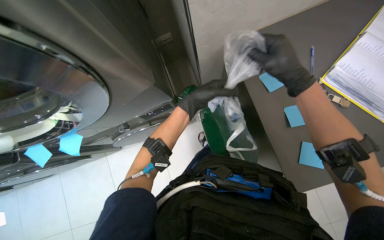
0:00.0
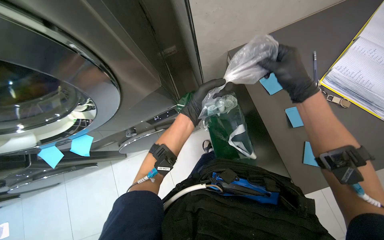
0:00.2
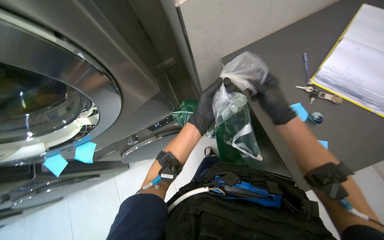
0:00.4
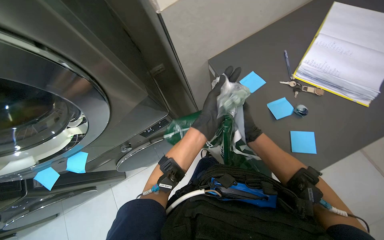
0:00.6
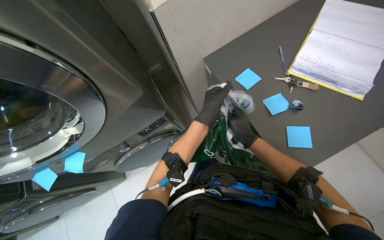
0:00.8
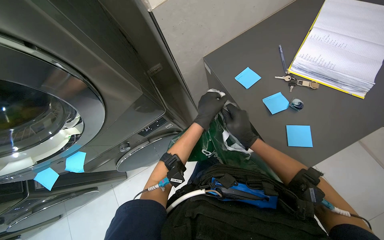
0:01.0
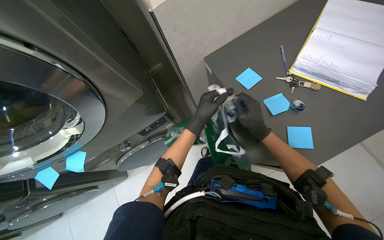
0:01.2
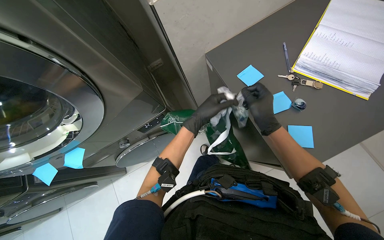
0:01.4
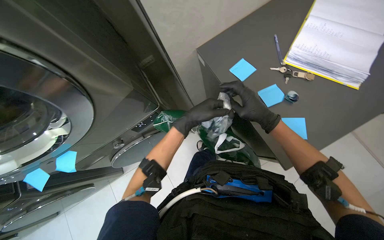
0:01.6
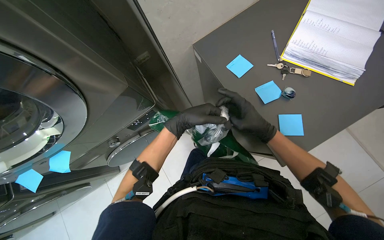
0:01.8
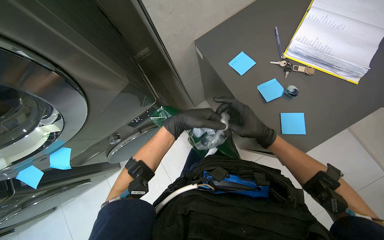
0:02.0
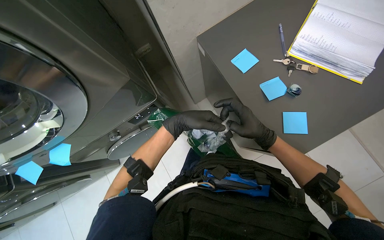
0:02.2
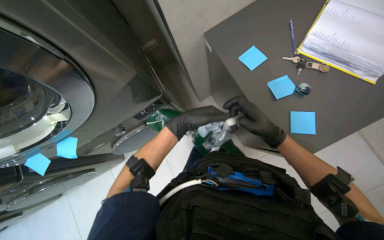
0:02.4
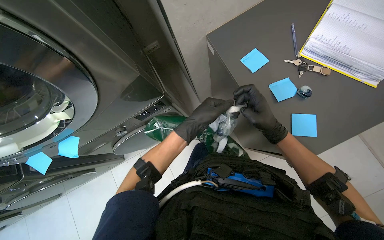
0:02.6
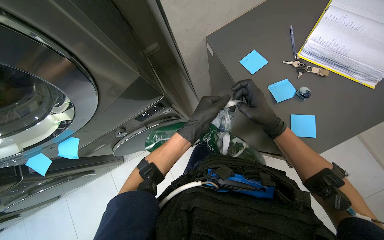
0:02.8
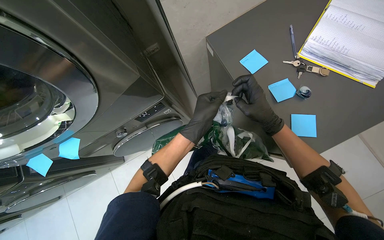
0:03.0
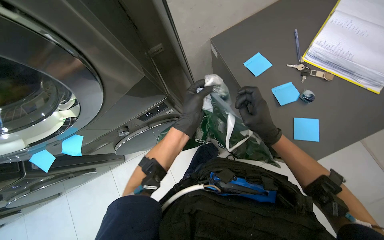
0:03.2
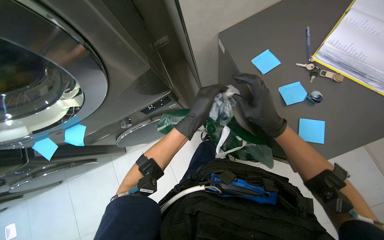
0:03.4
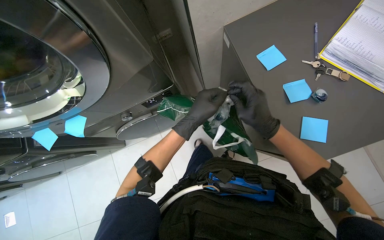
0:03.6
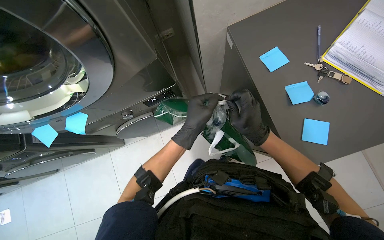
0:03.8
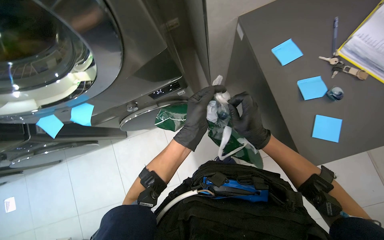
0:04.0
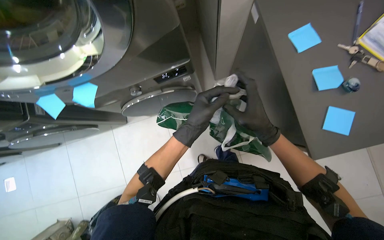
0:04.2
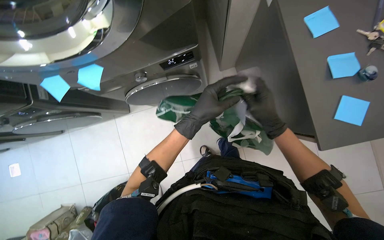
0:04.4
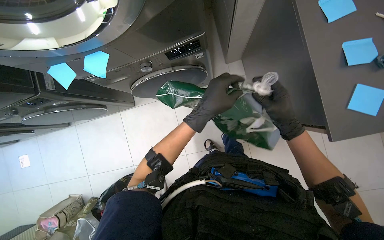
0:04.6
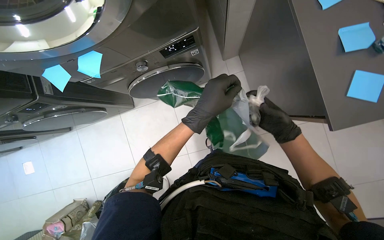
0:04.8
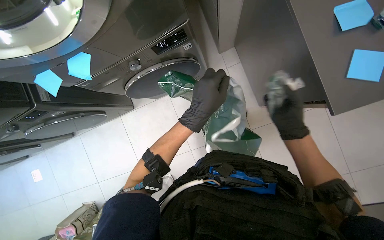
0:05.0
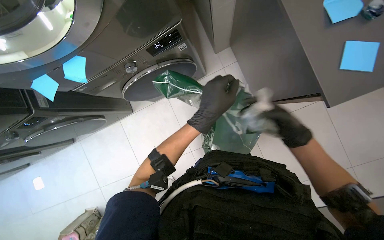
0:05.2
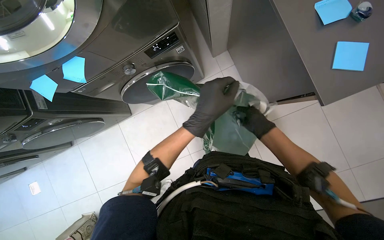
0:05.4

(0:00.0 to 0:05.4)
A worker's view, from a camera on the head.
Job: managing laundry.
The whole recording: Processing and labeling items from bag. The worker processes items from a bag and writes on sticky notes to label them.
0:00.0 - 0:01.4: The right hand is displaced down the picture by about 15 cm.
0:01.4 - 0:02.8: The hands are busy where they are.
0:04.0 - 0:05.4: The right hand heads farther from the camera, covering some 15 cm.

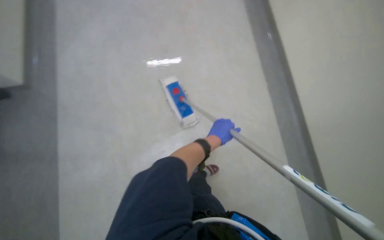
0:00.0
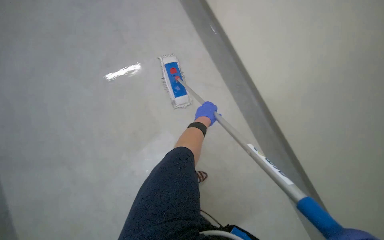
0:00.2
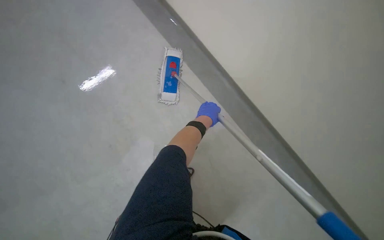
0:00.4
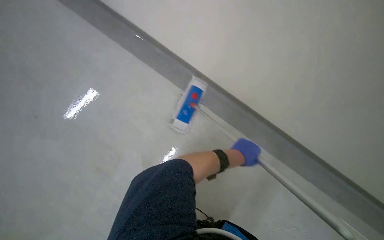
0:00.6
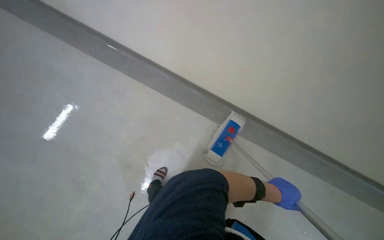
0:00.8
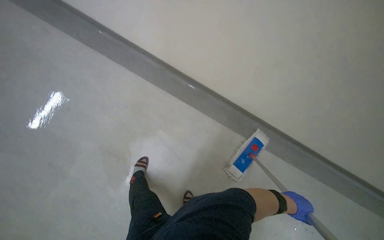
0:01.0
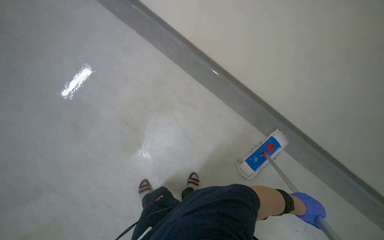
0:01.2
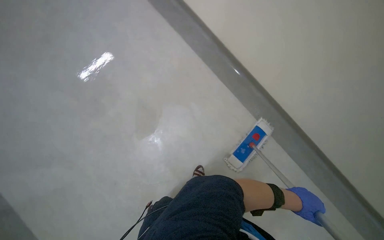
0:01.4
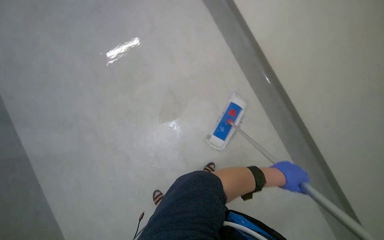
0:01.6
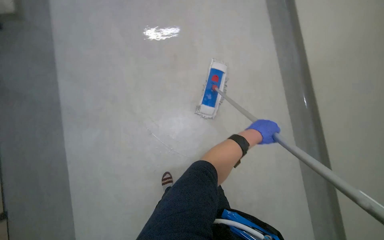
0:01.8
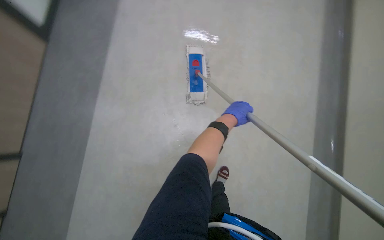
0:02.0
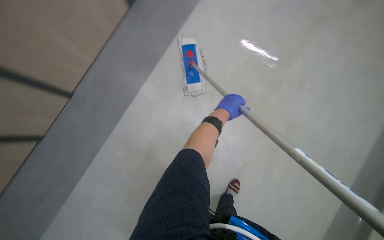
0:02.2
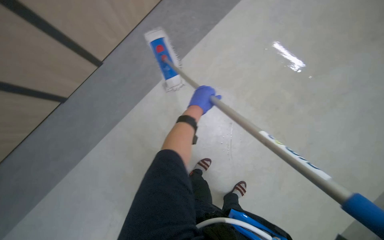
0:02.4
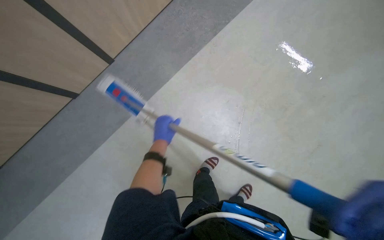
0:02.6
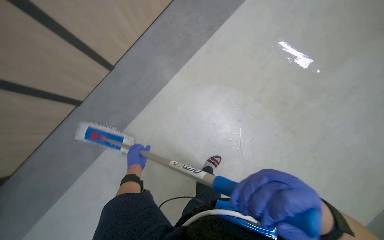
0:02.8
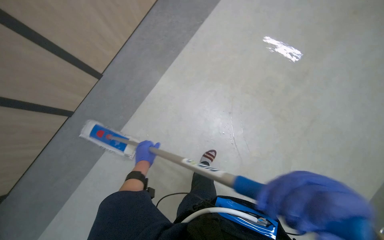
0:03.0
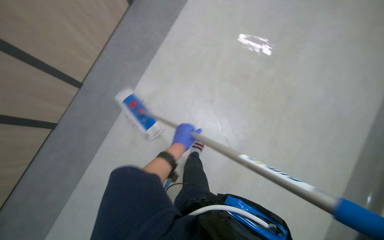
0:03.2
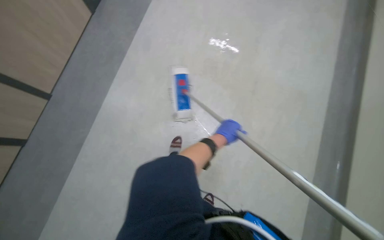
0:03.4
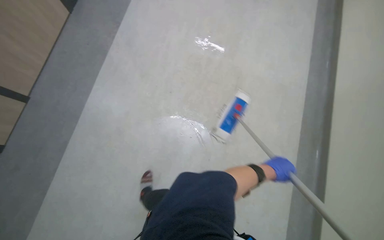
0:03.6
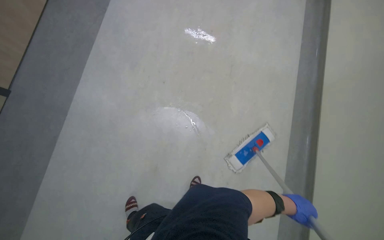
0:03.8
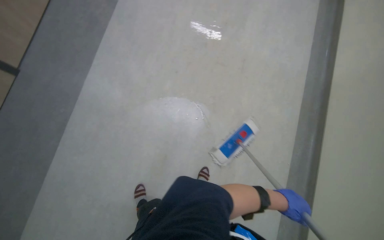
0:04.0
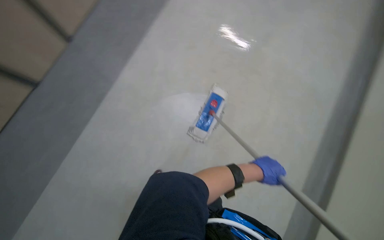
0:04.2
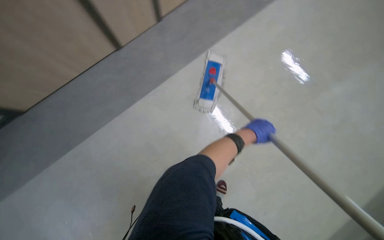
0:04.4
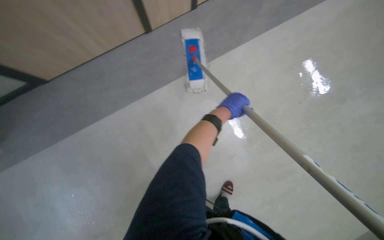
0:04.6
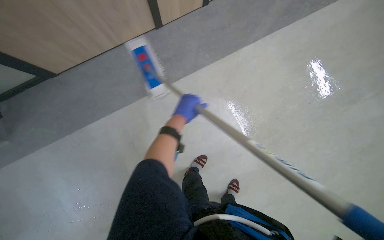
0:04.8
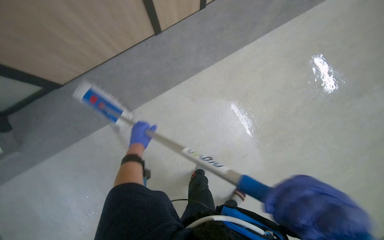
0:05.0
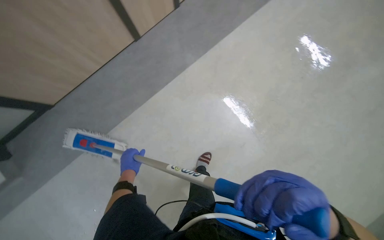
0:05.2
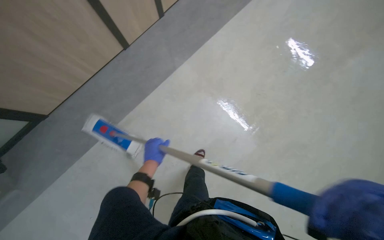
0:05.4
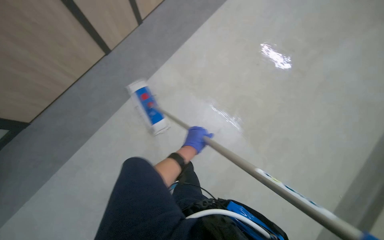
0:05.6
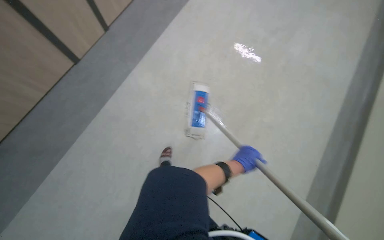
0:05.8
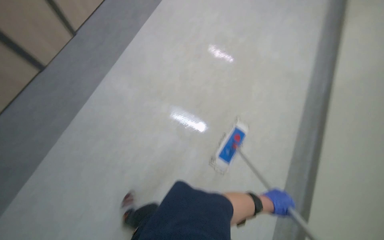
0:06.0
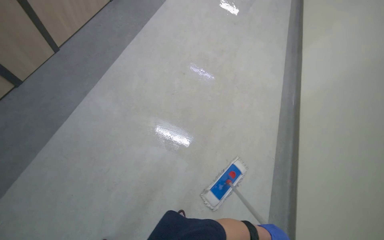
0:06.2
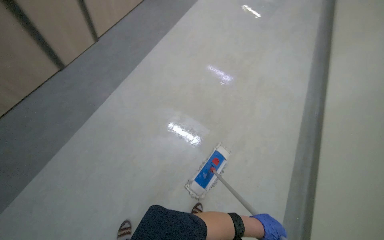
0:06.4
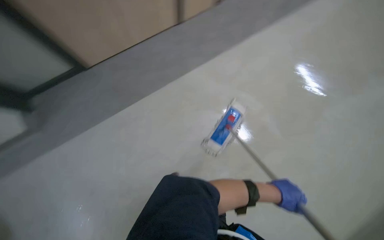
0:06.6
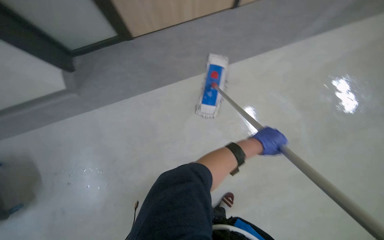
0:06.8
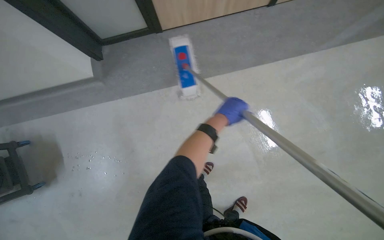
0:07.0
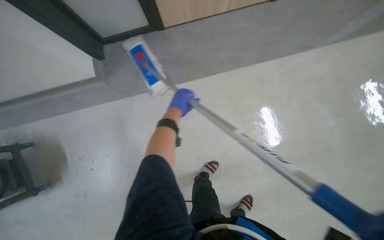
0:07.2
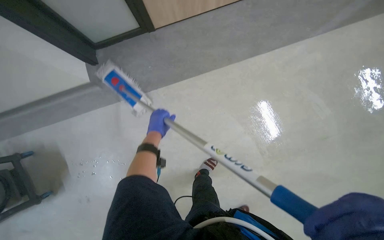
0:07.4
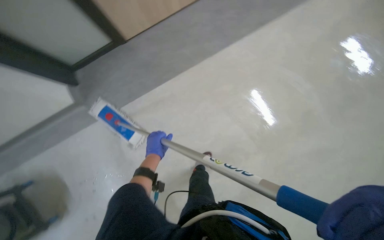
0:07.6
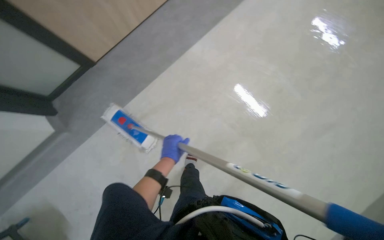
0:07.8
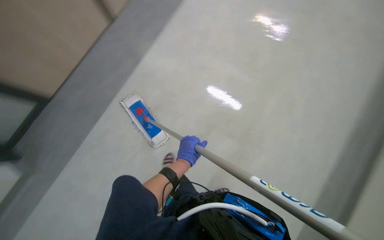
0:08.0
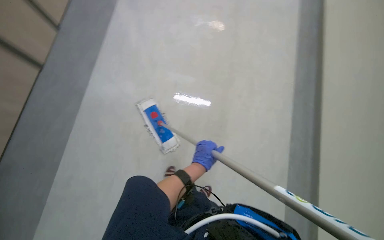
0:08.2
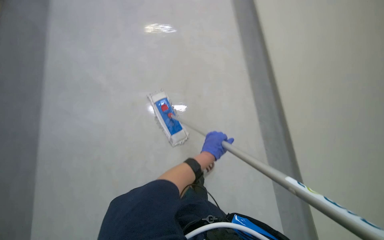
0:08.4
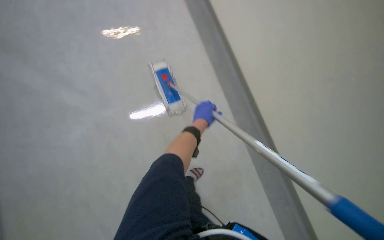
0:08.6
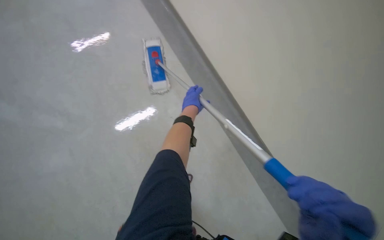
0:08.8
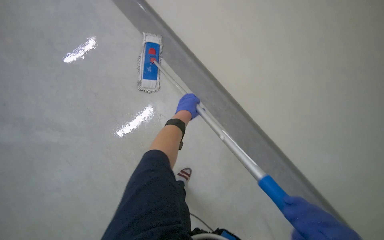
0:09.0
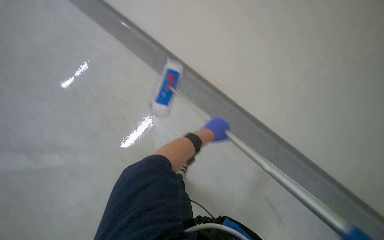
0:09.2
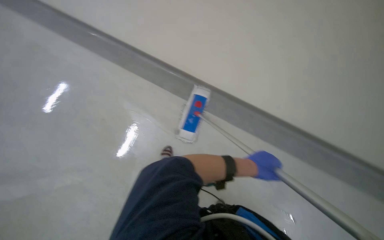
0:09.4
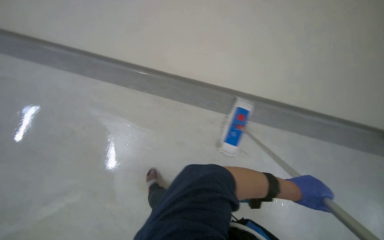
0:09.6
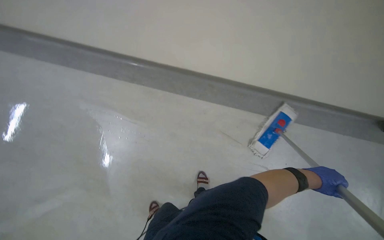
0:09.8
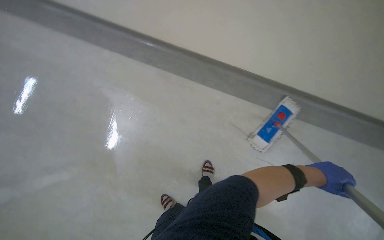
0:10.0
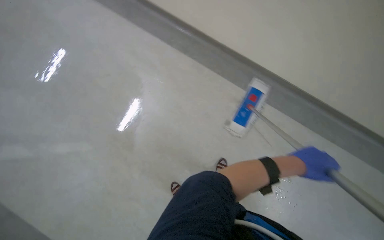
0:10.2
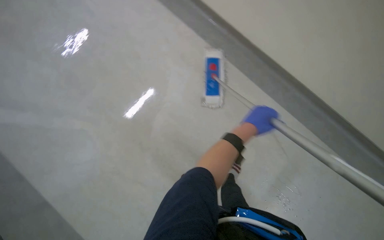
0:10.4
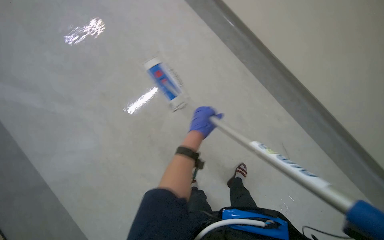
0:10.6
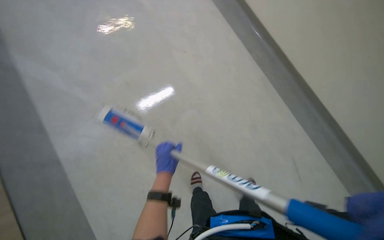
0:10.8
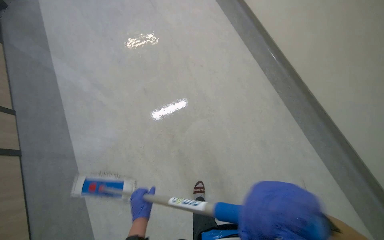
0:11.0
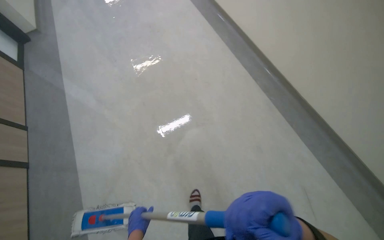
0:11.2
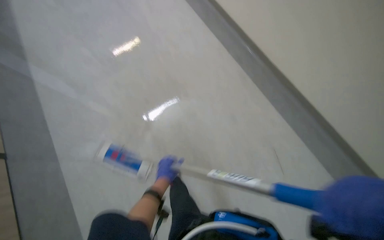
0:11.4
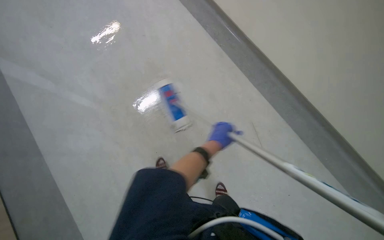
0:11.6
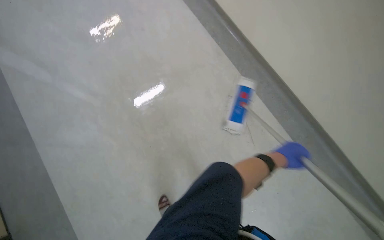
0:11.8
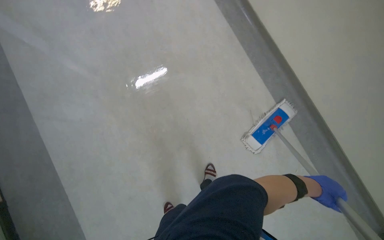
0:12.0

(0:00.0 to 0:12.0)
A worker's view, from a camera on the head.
Job: mopping floor.
The whole recording: Mopping the floor. The worker mops the floor using a flat mop and bucket.
0:00.0 - 0:01.6: The scene turns about 35 degrees clockwise in the picture.
0:01.6 - 0:03.0: The wearer looks approximately 25 degrees further downward. The scene rotates counterclockwise by roughly 50 degrees.
0:03.0 - 0:04.4: The camera is carried roughly 40 cm. The head turns to the right by some 30 degrees.
0:04.4 - 0:06.0: The wearer looks roughly 50 degrees further to the right.
0:09.0 - 0:10.4: The wearer's head swings about 45 degrees to the left. The view tilts roughly 25 degrees upward.
0:10.4 - 0:12.0: The wearer looks approximately 10 degrees further upward.

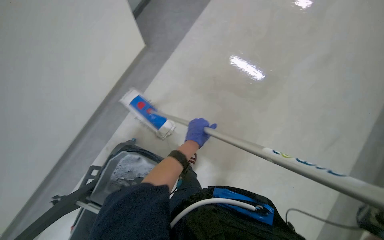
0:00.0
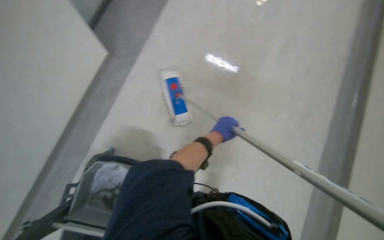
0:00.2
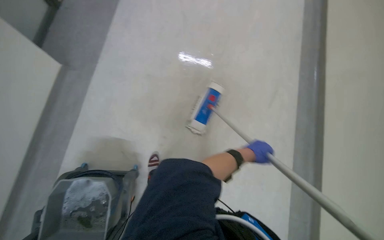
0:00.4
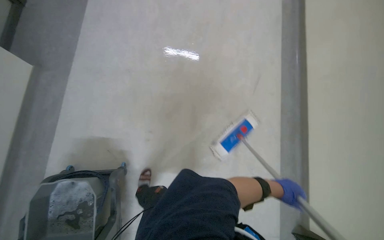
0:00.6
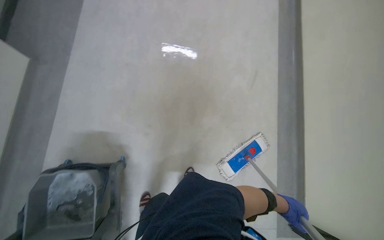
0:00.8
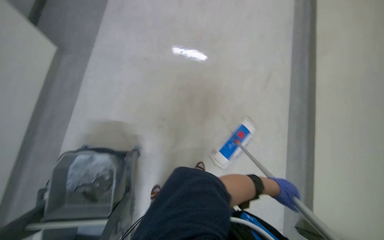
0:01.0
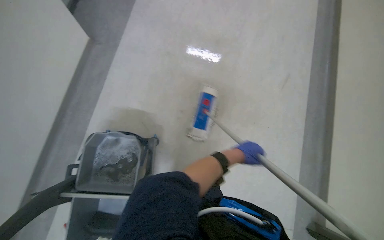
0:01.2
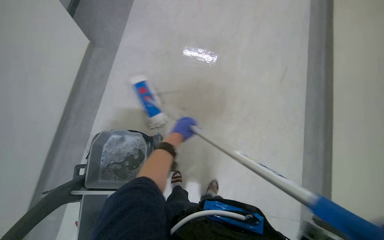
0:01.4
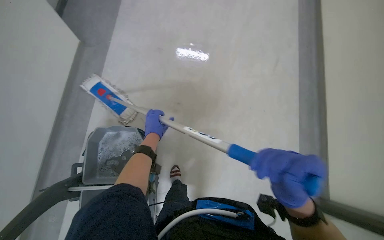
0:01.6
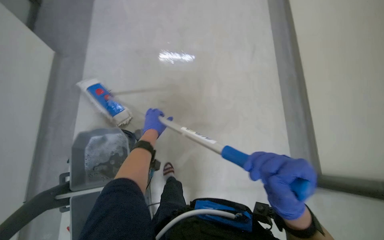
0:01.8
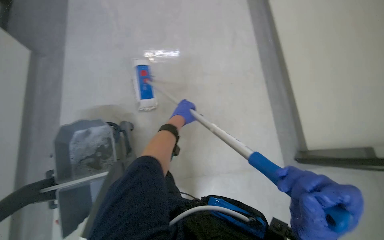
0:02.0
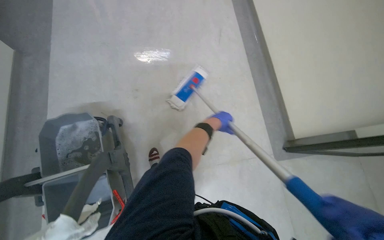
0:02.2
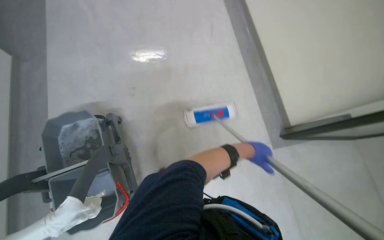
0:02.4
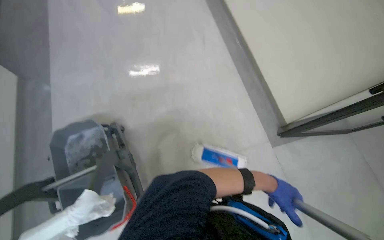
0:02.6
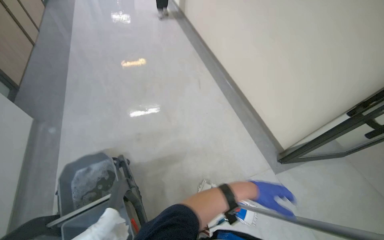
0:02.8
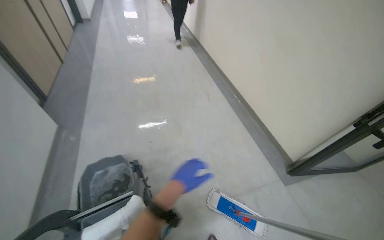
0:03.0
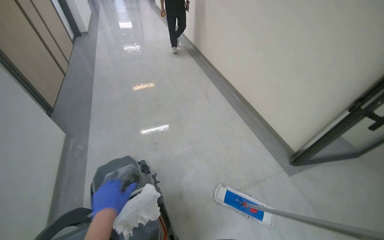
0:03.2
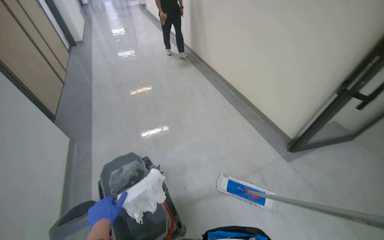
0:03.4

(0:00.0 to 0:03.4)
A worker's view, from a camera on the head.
Job: mopping floor.
The whole recording: Mopping the floor. The worker mops the floor using a flat mop and bucket.
0:00.0 - 0:01.6: Everything in view rotates about 35 degrees clockwise.
0:01.6 - 0:03.4: The view tips upward by roughly 15 degrees.
